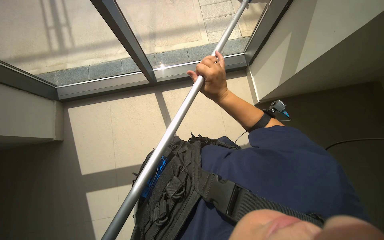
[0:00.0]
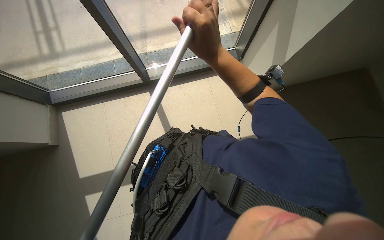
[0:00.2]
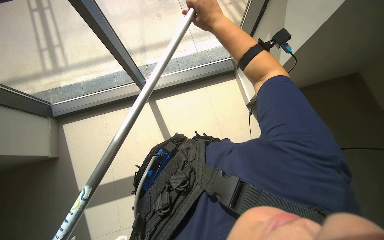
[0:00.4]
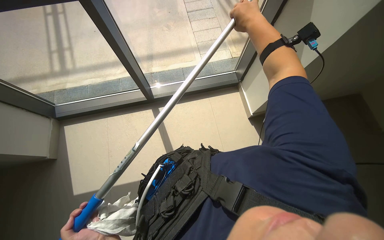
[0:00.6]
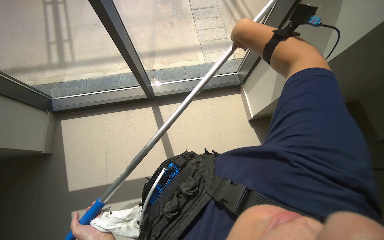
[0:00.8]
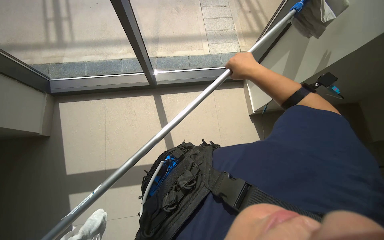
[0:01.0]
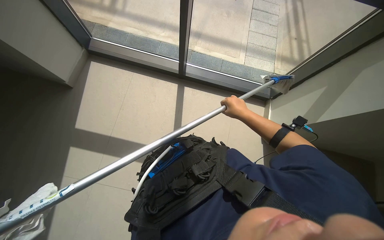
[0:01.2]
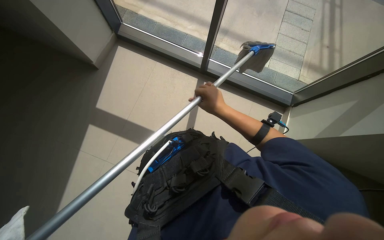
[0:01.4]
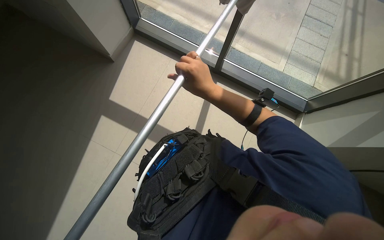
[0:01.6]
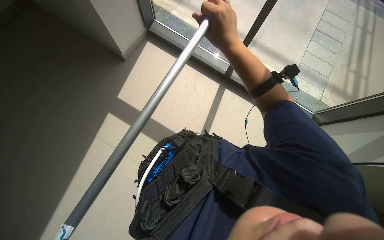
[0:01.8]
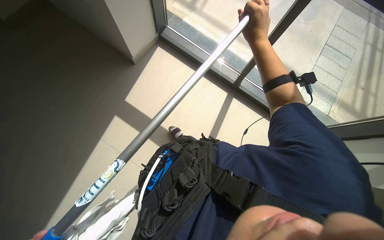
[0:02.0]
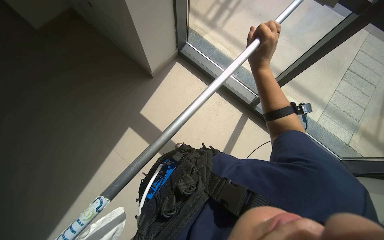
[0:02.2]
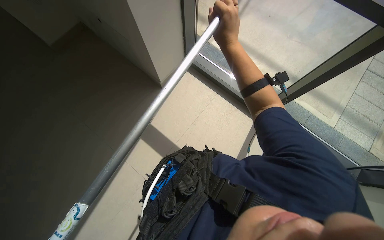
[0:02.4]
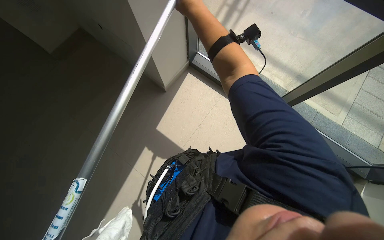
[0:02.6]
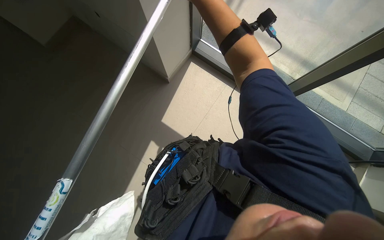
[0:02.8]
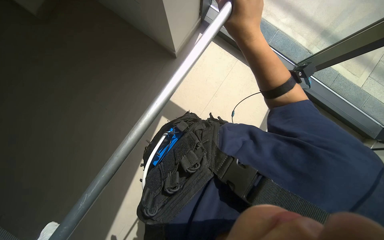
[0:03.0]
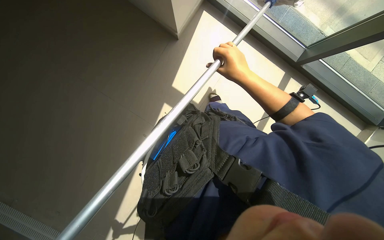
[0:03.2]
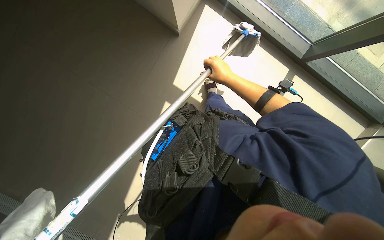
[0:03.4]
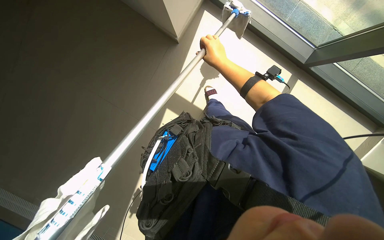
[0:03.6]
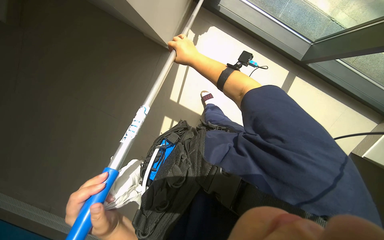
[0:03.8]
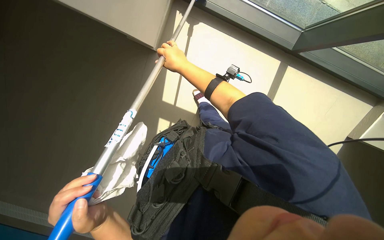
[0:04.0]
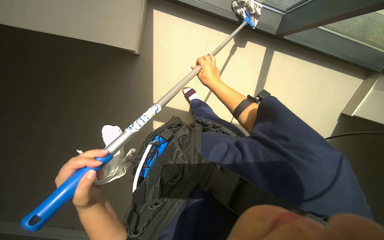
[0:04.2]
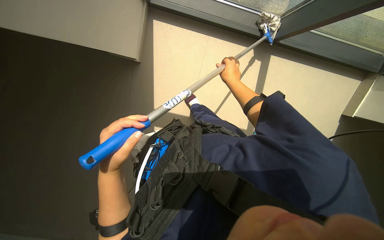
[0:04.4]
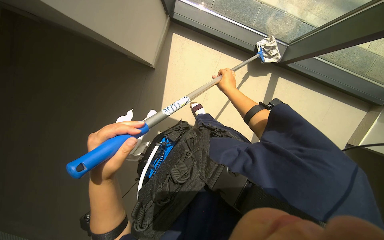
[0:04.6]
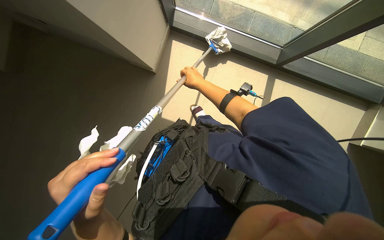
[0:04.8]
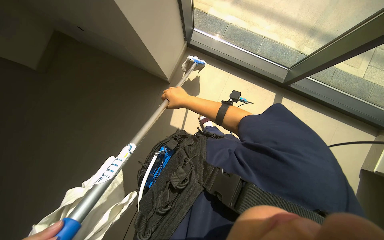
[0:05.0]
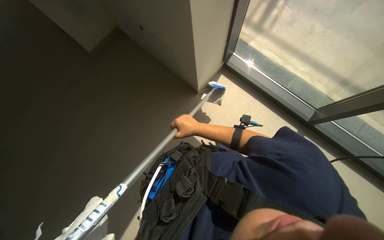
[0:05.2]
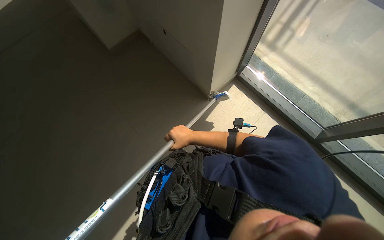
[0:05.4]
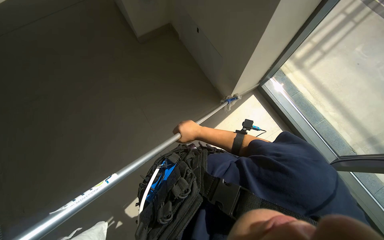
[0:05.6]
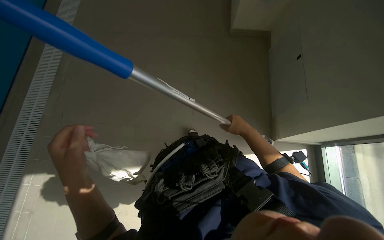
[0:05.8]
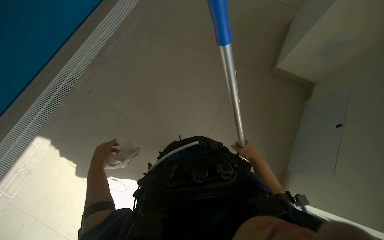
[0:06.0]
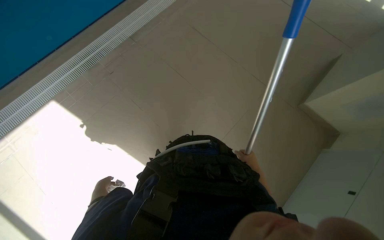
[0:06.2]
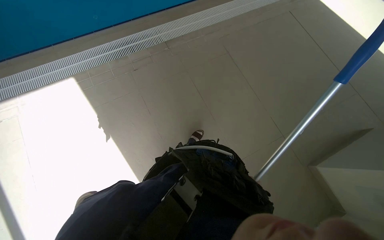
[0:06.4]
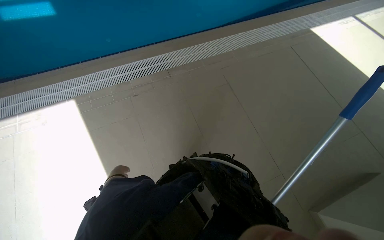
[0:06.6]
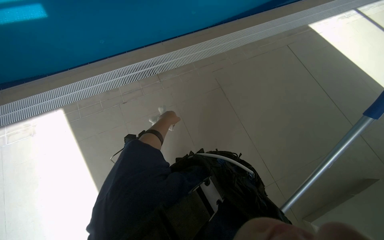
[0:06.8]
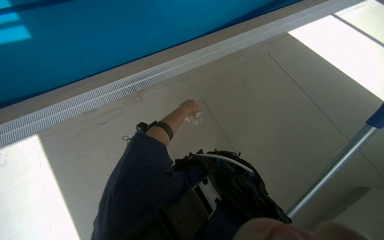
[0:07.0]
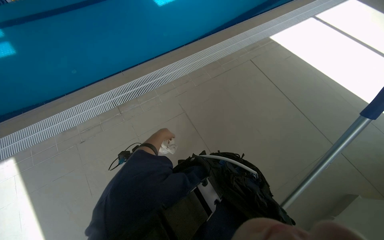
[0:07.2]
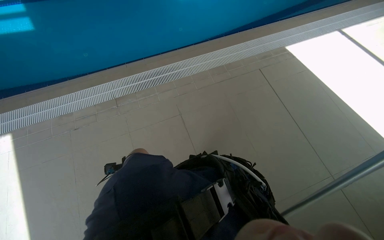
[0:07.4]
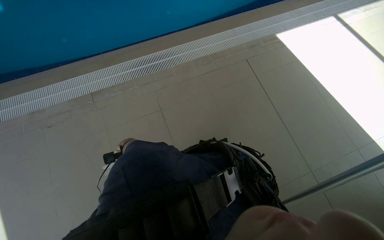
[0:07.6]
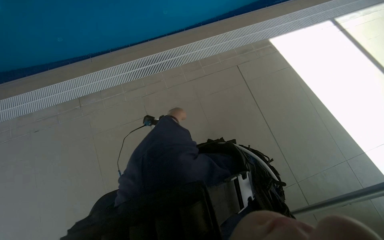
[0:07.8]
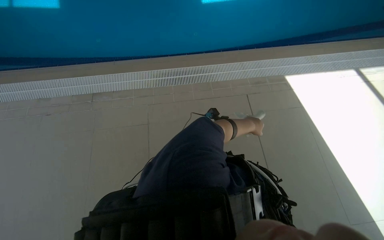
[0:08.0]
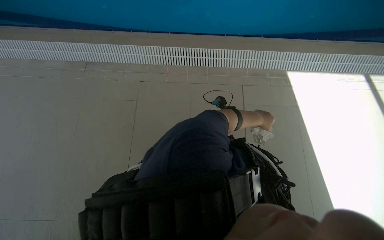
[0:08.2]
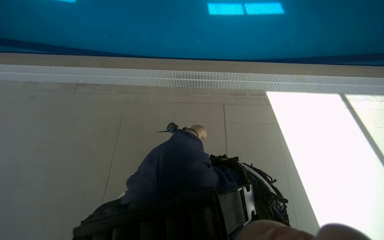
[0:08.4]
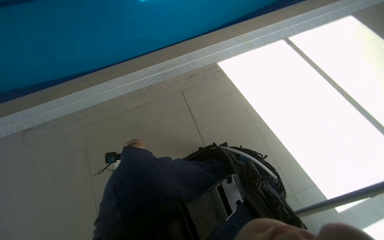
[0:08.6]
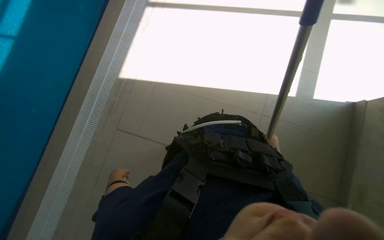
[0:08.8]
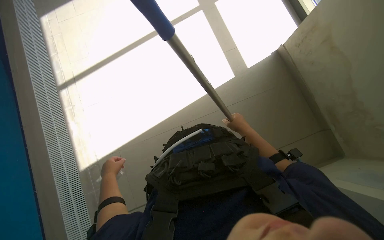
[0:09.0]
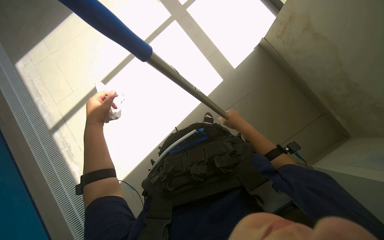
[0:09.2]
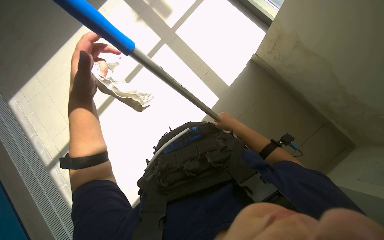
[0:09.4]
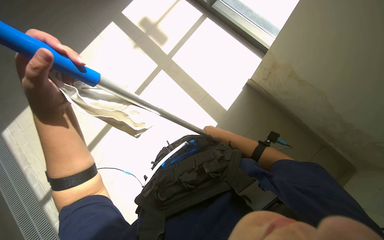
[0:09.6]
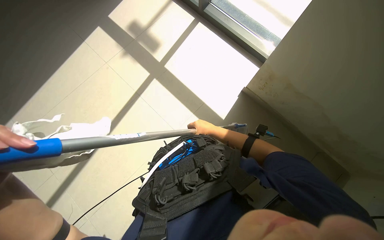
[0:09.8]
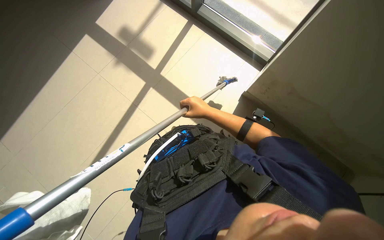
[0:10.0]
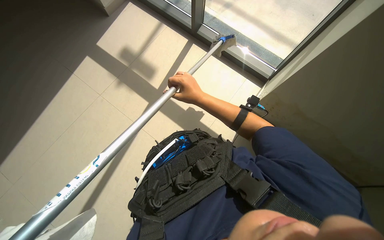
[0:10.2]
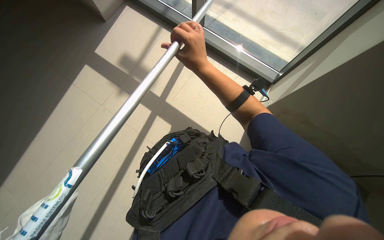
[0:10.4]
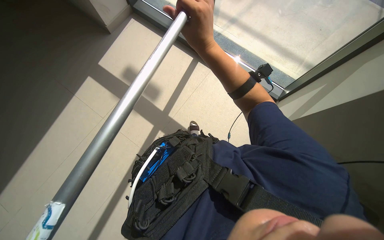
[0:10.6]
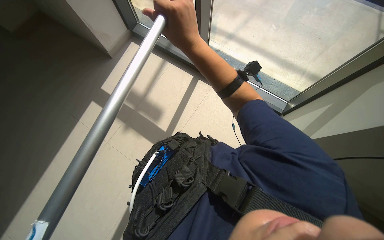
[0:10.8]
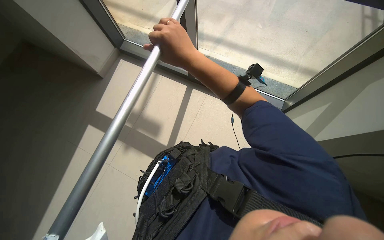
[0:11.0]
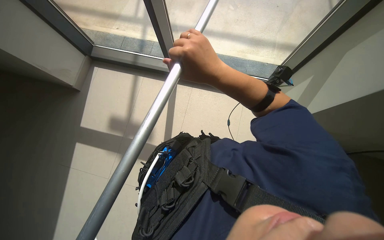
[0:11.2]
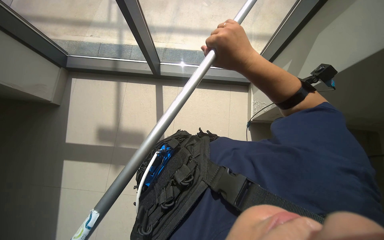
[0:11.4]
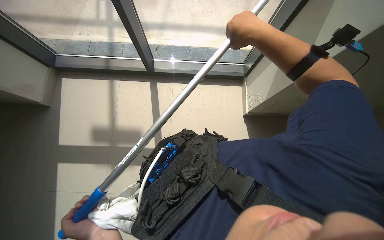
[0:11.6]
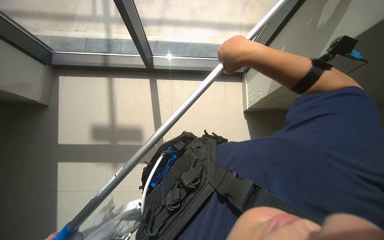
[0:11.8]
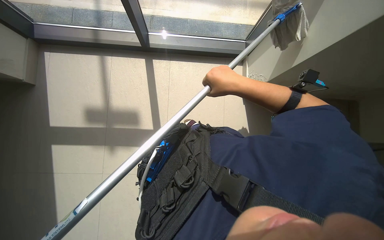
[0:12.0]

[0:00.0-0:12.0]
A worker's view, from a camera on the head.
Job: cleaning windows.
The whole recording: Cleaning glass windows and frames. The worker cleans the glass windows and their frames using a long-handled tool and a cloth.
0:00.0 to 0:01.6: Everything in view rotates about 35 degrees clockwise.
0:01.6 to 0:03.0: The camera is carried roughly 40 cm.
0:04.4 to 0:06.0: The camera travels approximately 60 cm. The head turns to the left by approximately 50 degrees. The view tips upward by some 15 degrees.
0:09.0 to 0:10.4: The camera pitches upward, by roughly 20 degrees.

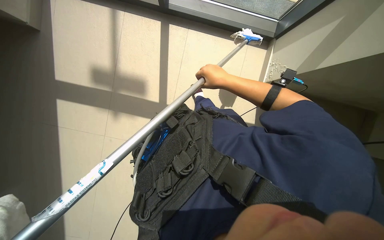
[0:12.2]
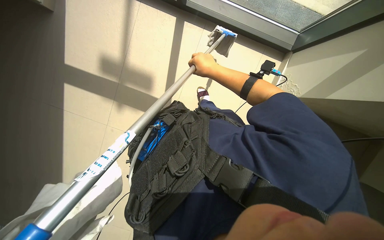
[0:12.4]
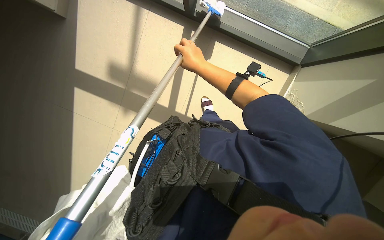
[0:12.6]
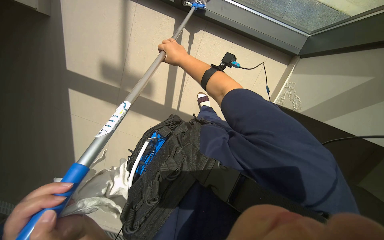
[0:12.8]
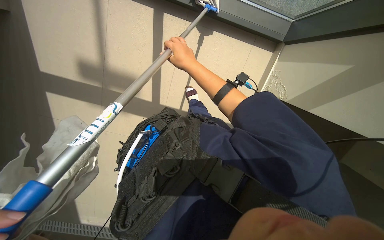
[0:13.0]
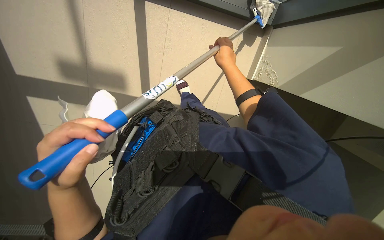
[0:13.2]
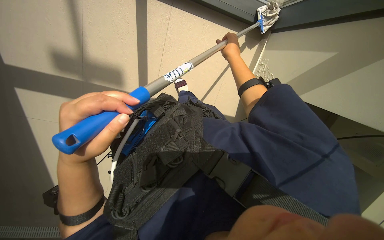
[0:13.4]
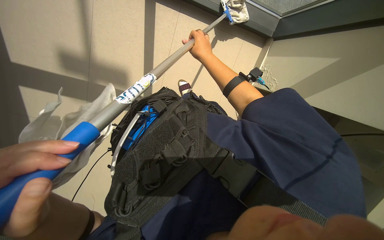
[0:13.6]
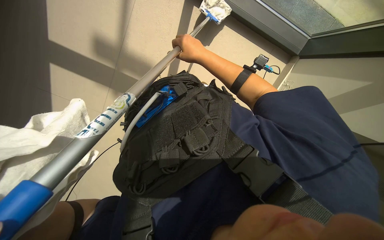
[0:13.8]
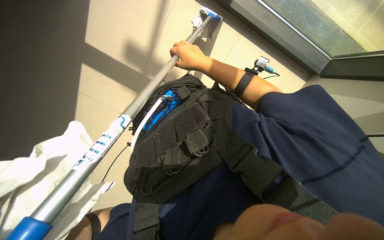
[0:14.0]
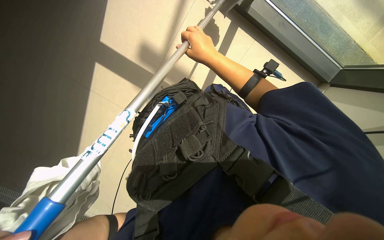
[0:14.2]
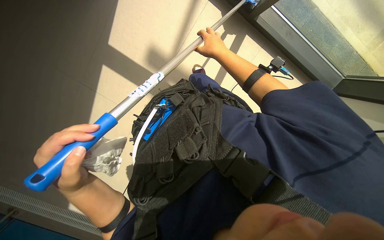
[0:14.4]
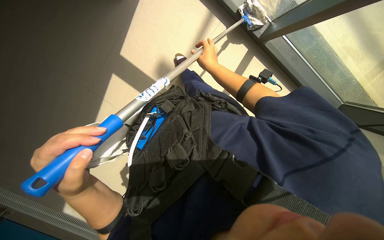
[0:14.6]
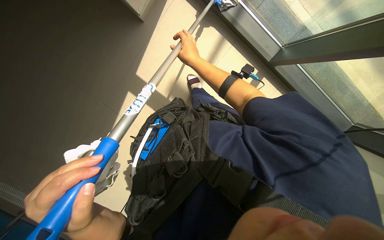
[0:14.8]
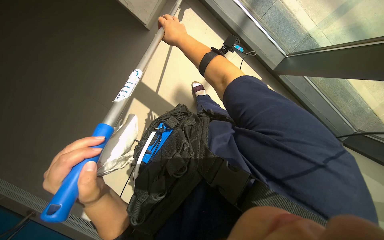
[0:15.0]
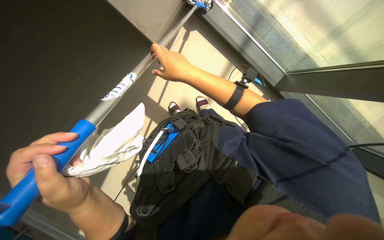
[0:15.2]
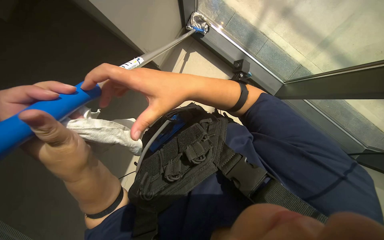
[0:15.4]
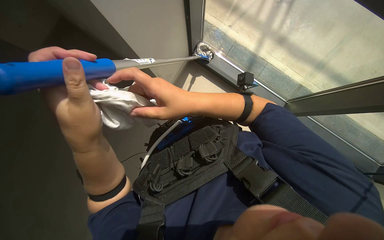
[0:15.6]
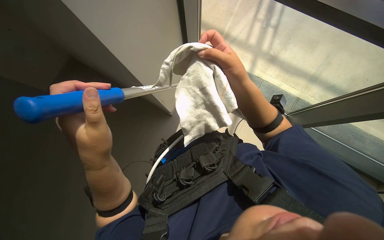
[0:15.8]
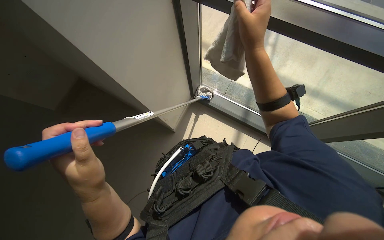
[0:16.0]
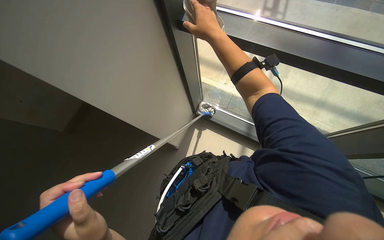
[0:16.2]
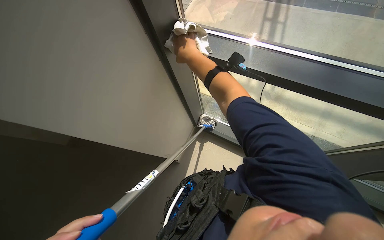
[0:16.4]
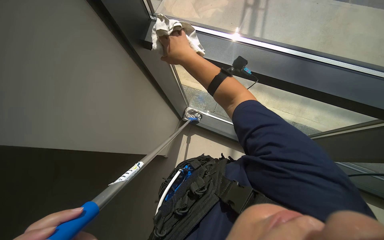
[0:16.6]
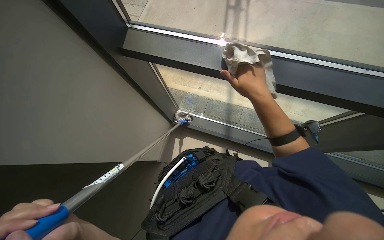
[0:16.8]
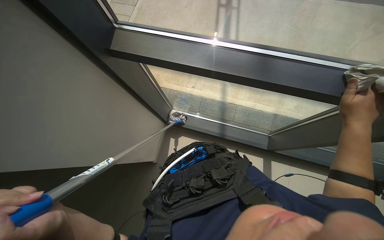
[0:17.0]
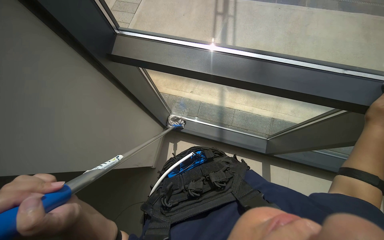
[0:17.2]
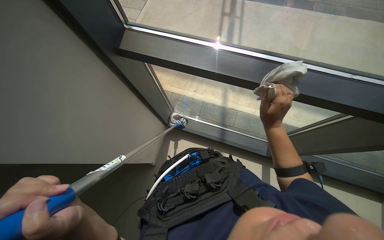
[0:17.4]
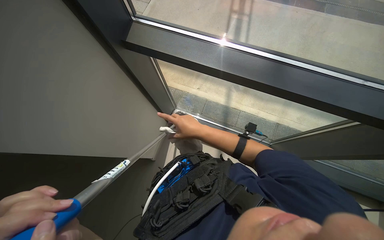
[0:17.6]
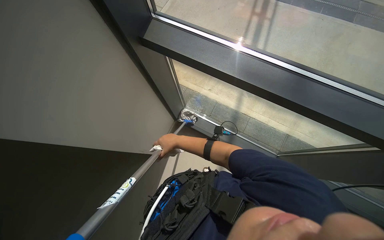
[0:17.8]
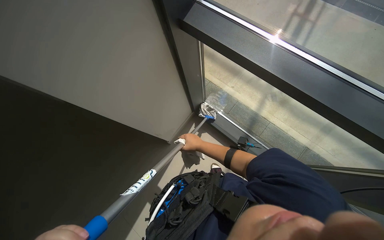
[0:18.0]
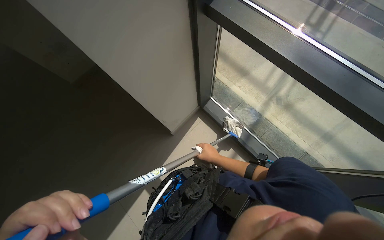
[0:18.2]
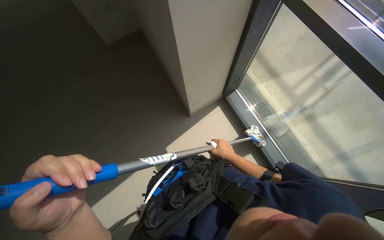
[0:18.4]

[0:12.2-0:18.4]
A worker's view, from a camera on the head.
Job: cleaning windows.
The whole recording: Cleaning glass windows and frames. The worker cleans the glass windows and their frames using a long-handled tool and a cloth.
0:12.2 to 0:13.8: The right hand moves left and right over about 15 cm, changing direction 2 times.
0:15.4 to 0:16.8: The camera pitches upward, by some 25 degrees. The right hand is displaced to the right by some 25 cm, and goes up the picture and returns, roughly 40 cm each way.
0:16.8 to 0:18.4: The scene rotates clockwise by roughly 35 degrees.

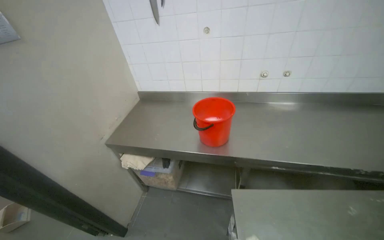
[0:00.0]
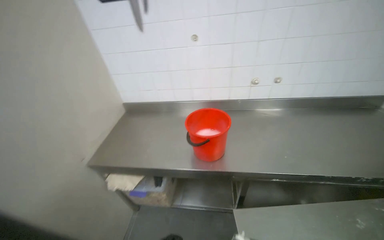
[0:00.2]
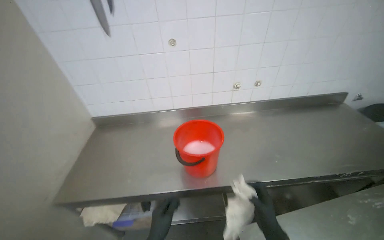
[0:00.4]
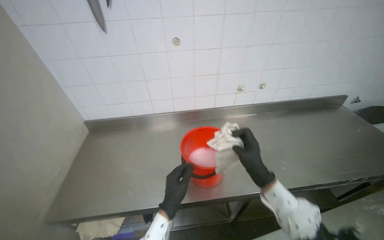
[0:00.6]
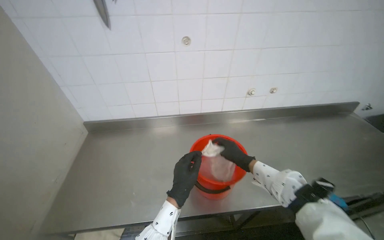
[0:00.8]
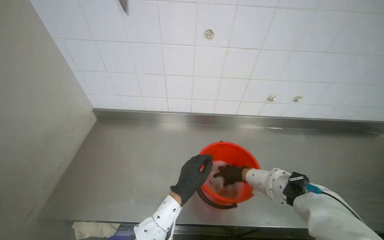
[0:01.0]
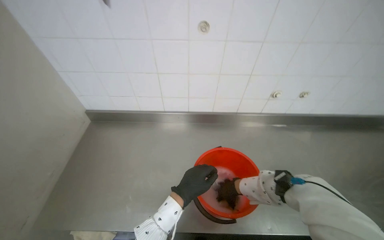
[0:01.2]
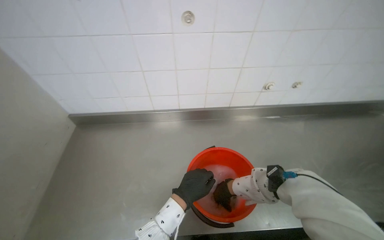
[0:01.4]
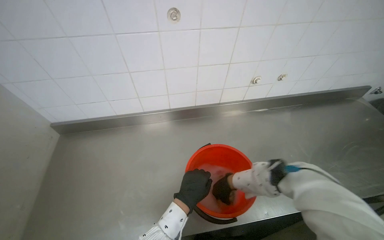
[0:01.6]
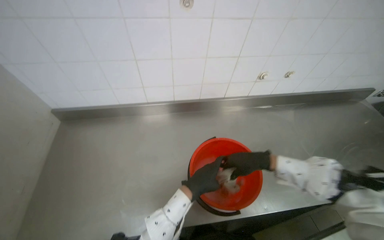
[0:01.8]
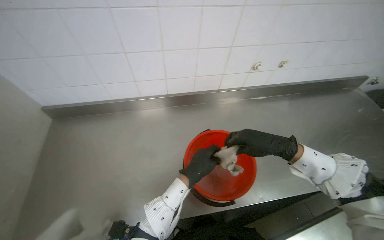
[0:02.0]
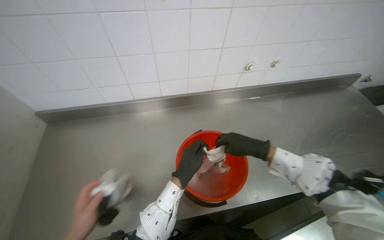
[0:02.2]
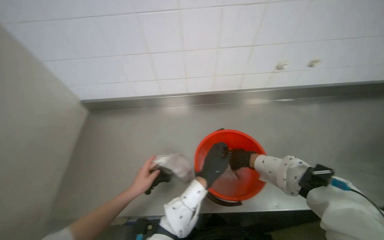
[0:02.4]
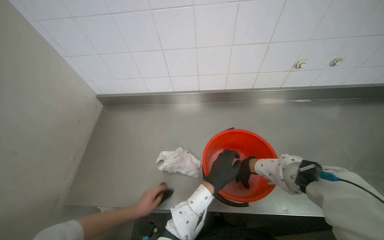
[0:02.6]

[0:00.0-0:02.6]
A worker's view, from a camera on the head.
Job: preparing cleaning supplies.
The whole recording: Wringing cleaning cloth. The worker wrings a cleaning cloth in a bucket.
0:00.0 to 0:01.2: The camera is carried some 50 cm.
0:01.2 to 0:02.6: The right hand travels nearer to the camera and back again, some 20 cm each way.
